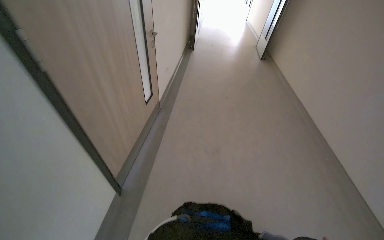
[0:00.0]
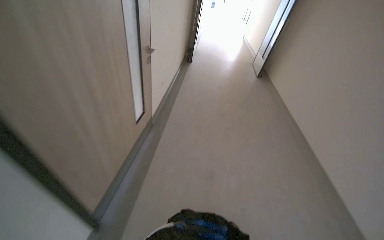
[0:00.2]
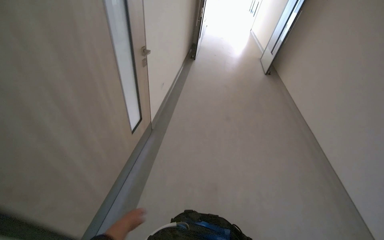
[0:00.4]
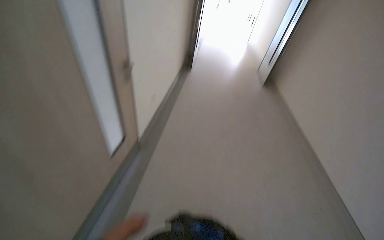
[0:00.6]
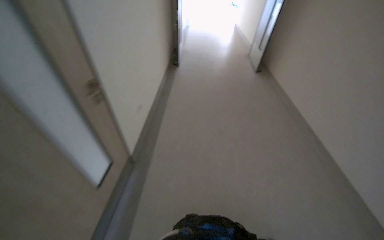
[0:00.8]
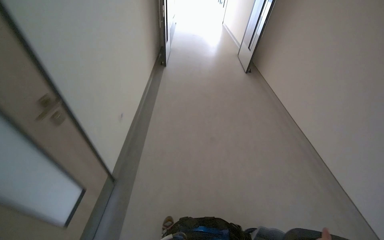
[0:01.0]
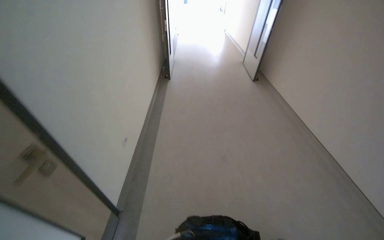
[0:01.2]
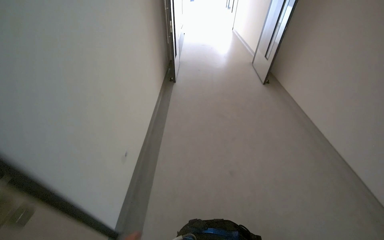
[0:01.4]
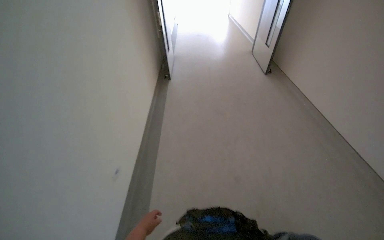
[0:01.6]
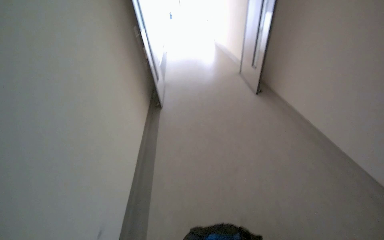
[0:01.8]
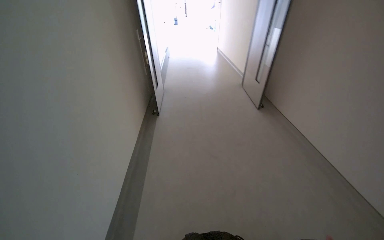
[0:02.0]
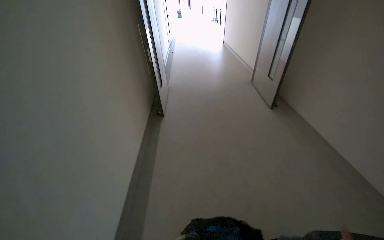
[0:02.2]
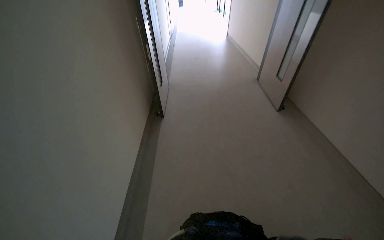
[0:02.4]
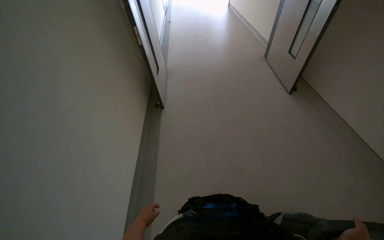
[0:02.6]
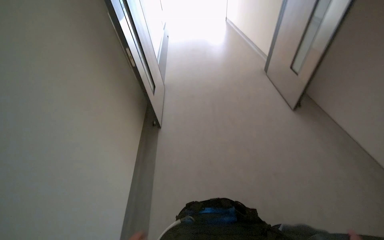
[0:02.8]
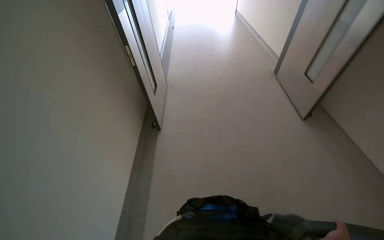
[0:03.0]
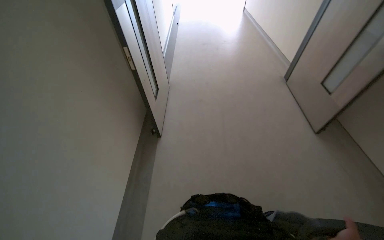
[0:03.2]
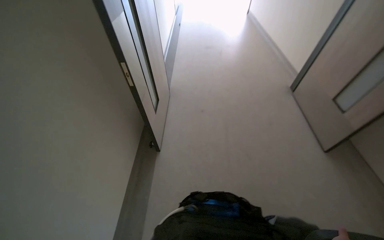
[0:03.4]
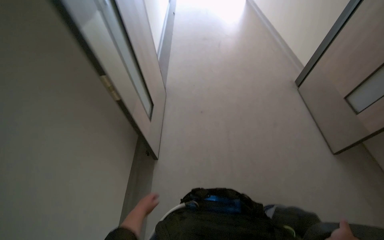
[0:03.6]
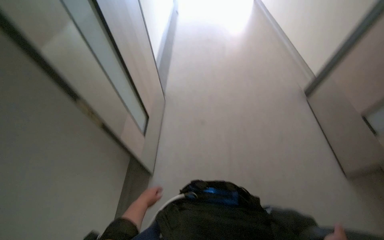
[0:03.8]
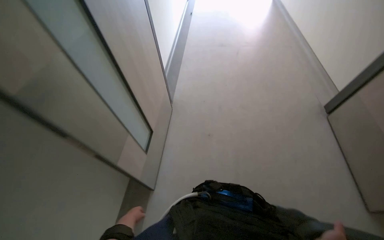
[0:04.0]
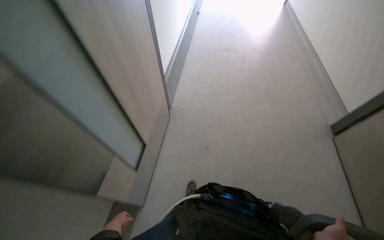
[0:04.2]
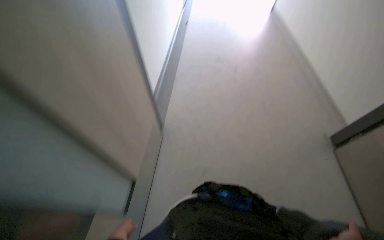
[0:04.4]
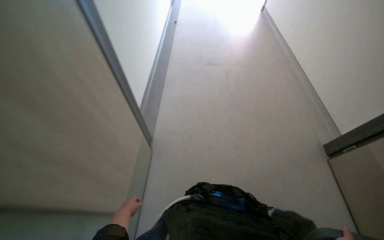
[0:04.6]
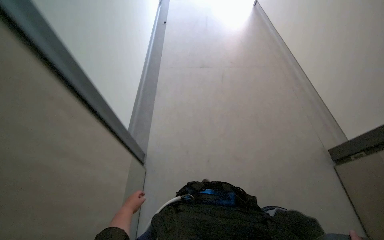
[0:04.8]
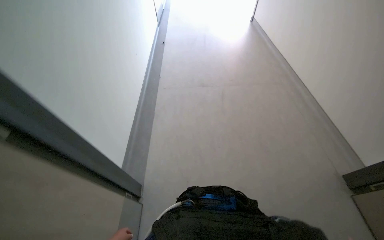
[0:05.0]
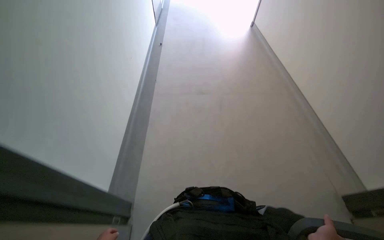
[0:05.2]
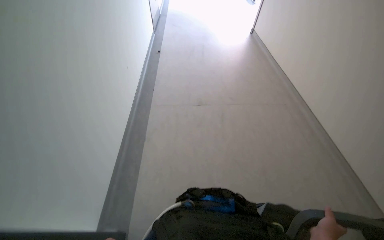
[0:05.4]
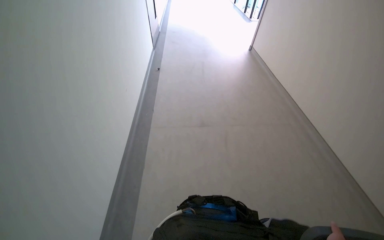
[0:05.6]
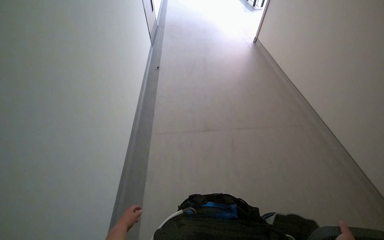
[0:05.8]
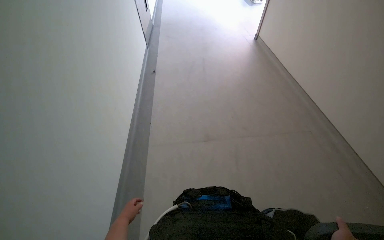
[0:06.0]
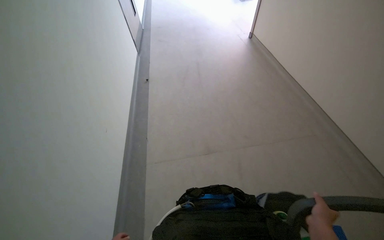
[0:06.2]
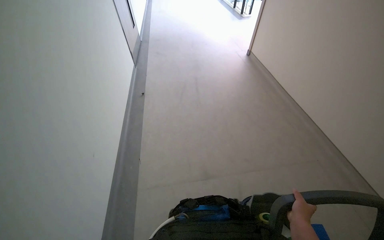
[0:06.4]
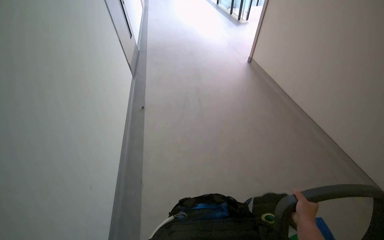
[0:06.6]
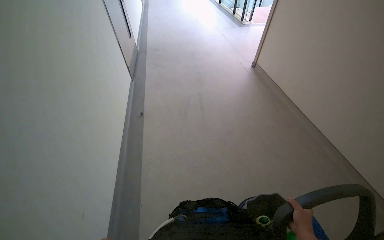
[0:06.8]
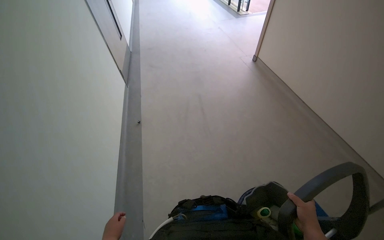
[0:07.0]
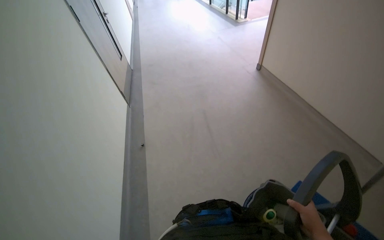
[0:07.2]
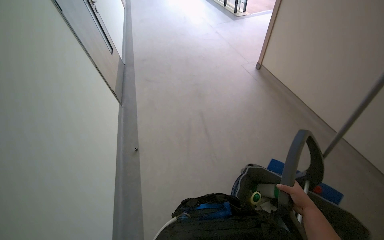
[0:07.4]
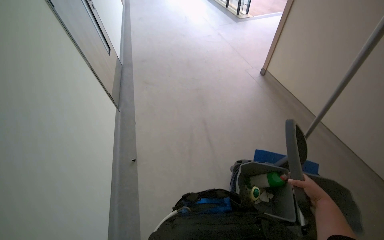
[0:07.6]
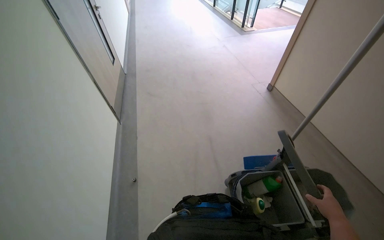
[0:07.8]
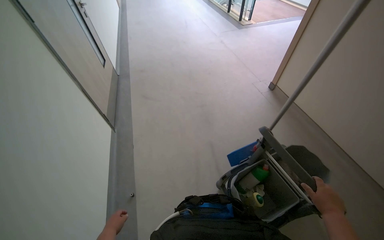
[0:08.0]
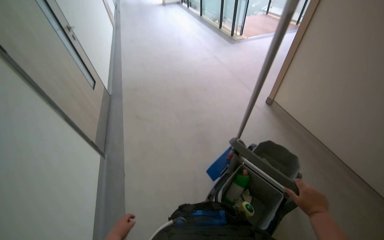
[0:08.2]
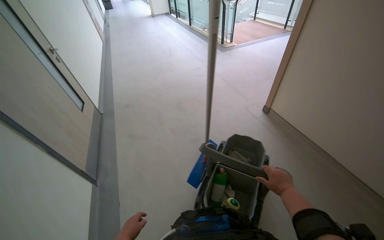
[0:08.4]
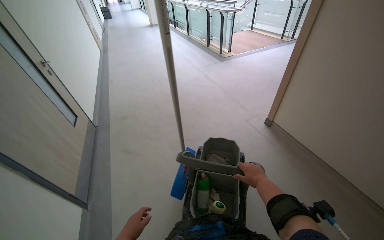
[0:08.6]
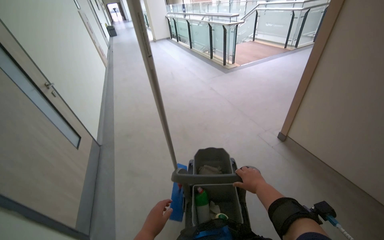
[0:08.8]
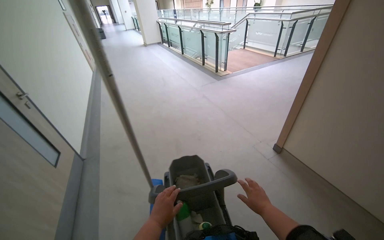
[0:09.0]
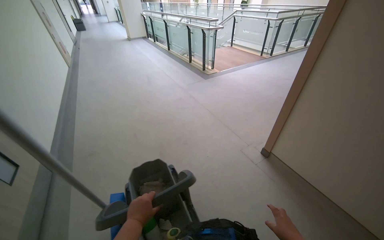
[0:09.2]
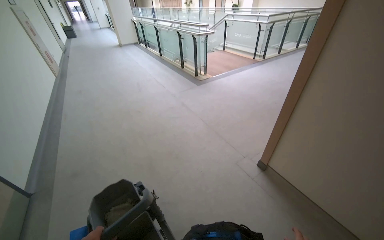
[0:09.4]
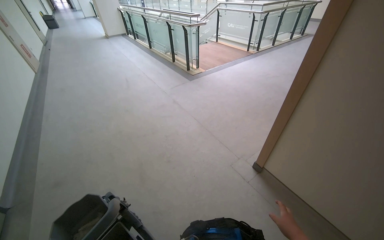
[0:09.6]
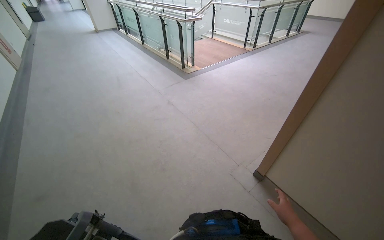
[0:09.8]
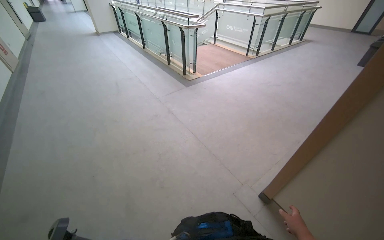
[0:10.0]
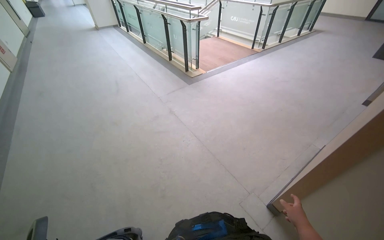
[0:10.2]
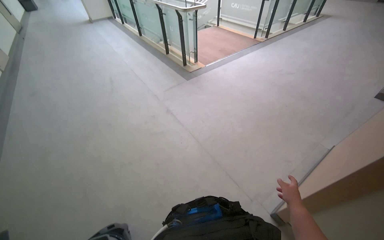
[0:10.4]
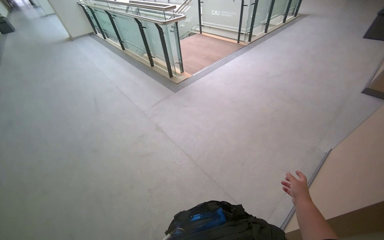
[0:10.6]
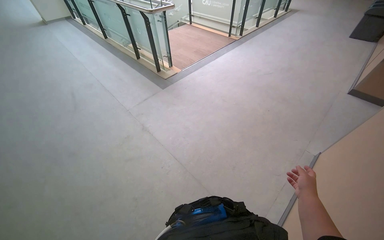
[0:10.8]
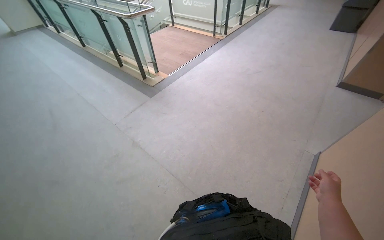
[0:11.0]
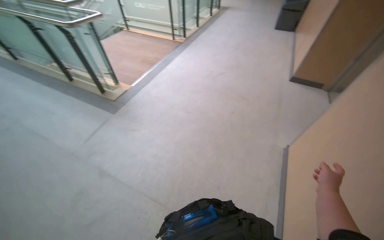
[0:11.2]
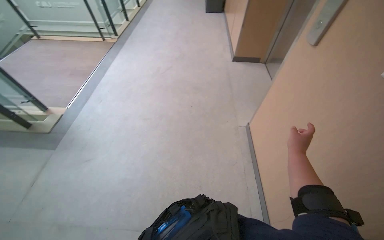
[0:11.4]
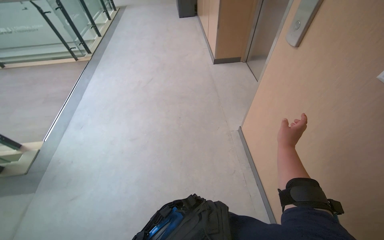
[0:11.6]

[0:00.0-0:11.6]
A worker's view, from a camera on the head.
Job: preparing cleaning supplies.
The whole recording: Pushing cleaning cart. The worker pushes a cleaning cart with a mop down a hallway.
0:00.0 to 0:01.4: The camera travels about 1.5 m.
0:01.4 to 0:02.8: The camera is carried about 1.5 m.
0:02.8 to 0:04.4: The camera is carried about 1 m.
0:04.4 to 0:05.8: The wearer looks roughly 20 degrees further upward.
0:07.2 to 0:08.8: The wearer looks about 15 degrees further upward. The right hand heads up the picture, covering roughly 60 cm.
0:10.2 to 0:11.6: The camera is carried approximately 80 cm. The wearer looks some 60 degrees further to the right.

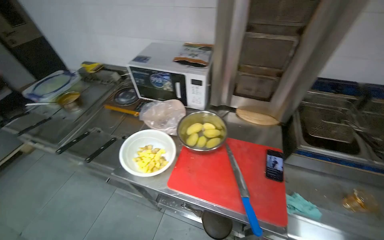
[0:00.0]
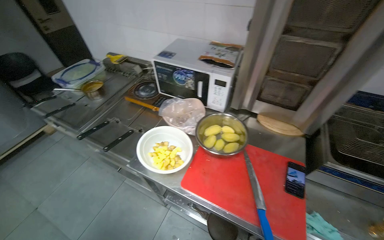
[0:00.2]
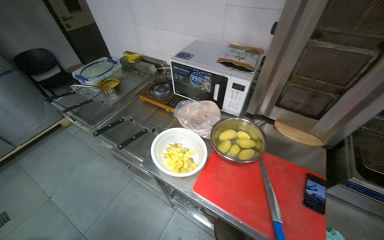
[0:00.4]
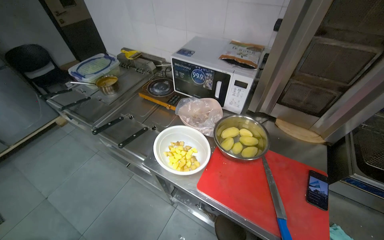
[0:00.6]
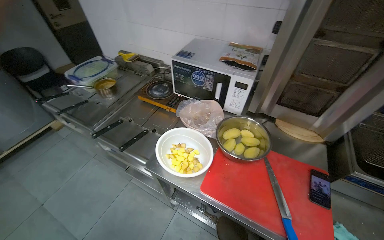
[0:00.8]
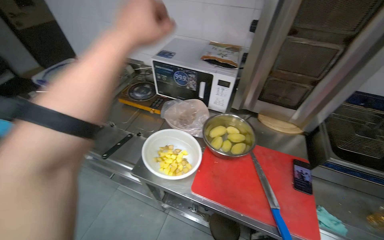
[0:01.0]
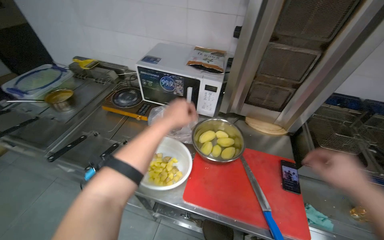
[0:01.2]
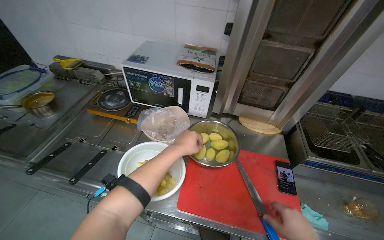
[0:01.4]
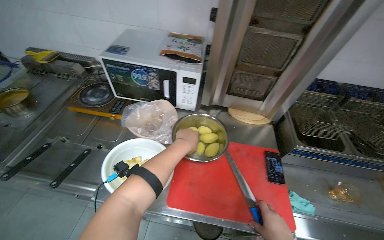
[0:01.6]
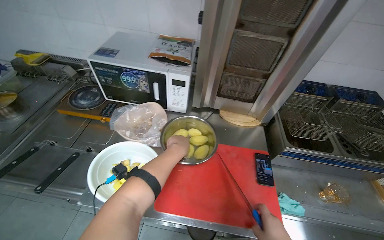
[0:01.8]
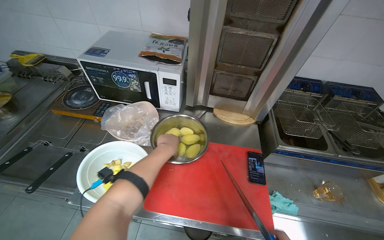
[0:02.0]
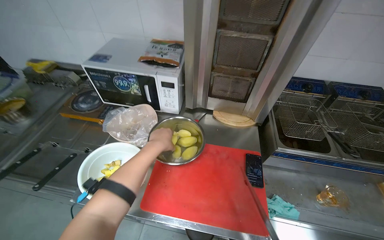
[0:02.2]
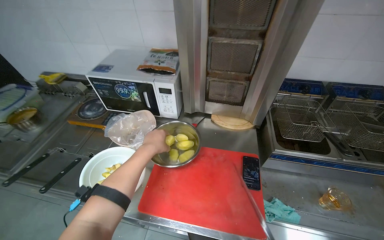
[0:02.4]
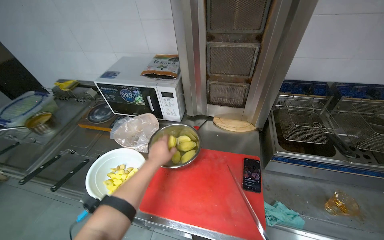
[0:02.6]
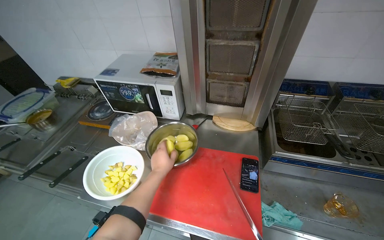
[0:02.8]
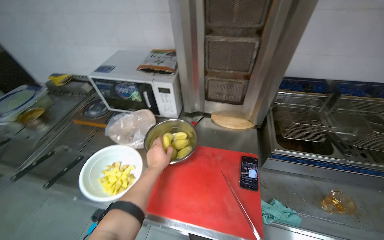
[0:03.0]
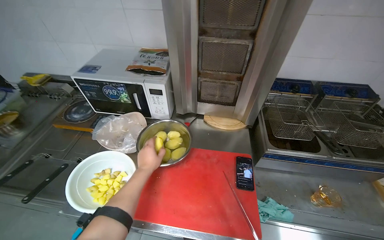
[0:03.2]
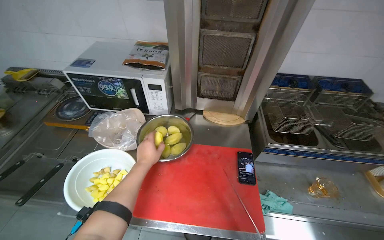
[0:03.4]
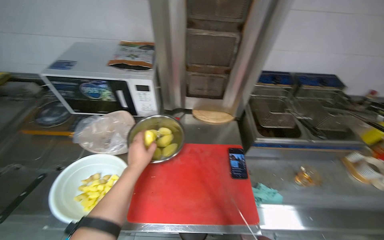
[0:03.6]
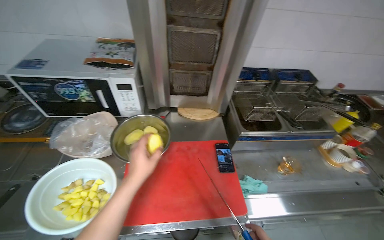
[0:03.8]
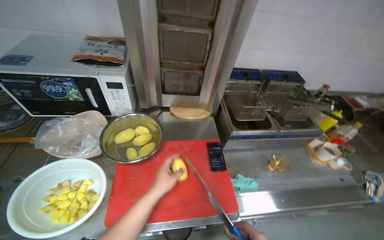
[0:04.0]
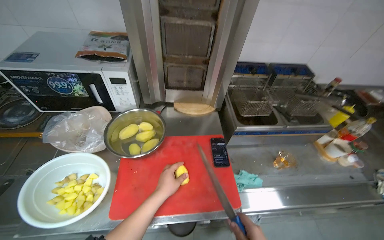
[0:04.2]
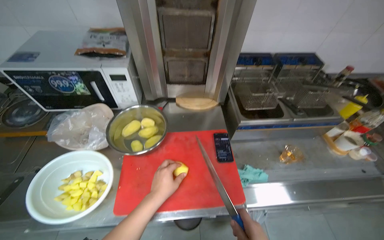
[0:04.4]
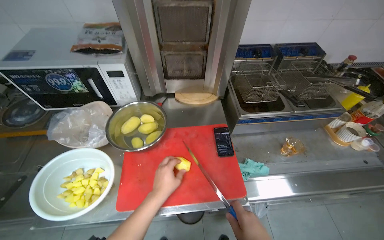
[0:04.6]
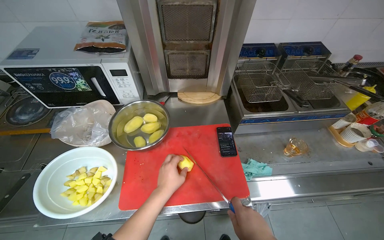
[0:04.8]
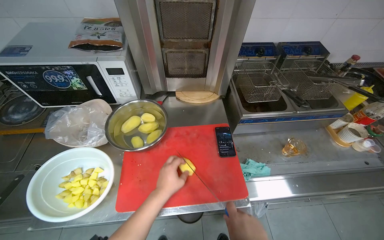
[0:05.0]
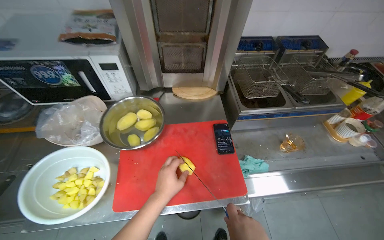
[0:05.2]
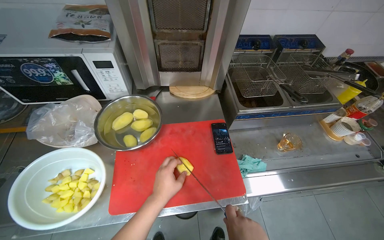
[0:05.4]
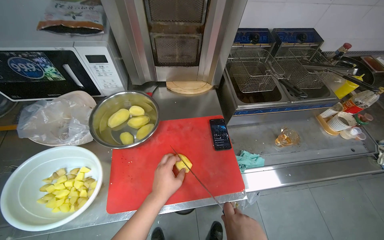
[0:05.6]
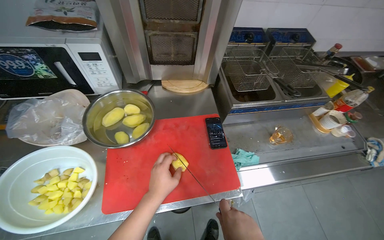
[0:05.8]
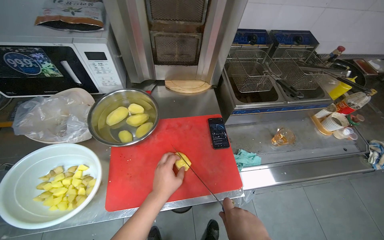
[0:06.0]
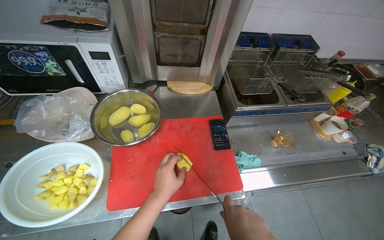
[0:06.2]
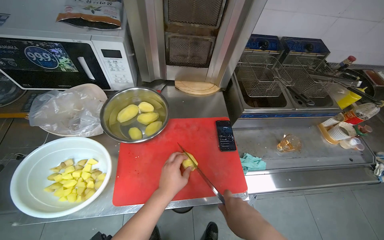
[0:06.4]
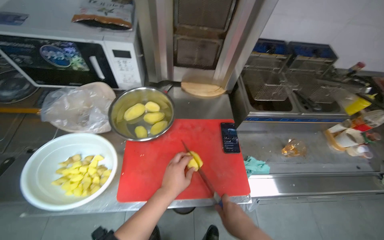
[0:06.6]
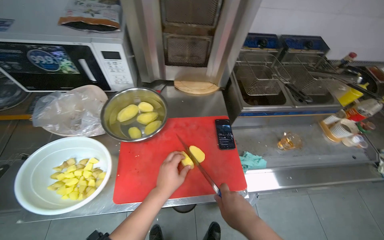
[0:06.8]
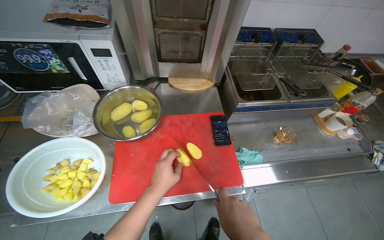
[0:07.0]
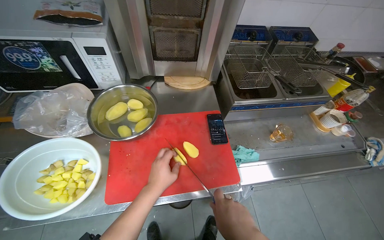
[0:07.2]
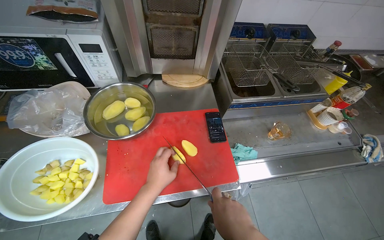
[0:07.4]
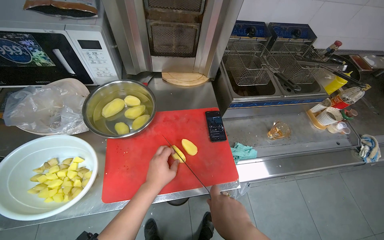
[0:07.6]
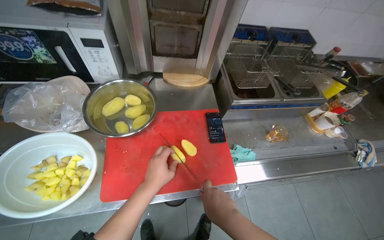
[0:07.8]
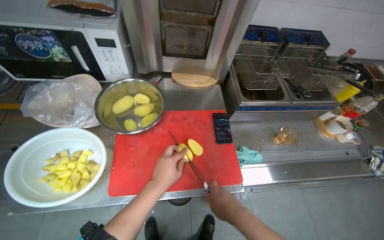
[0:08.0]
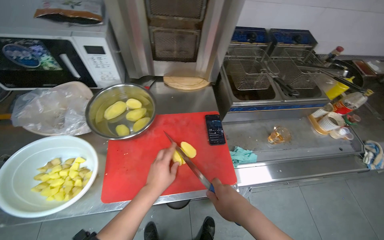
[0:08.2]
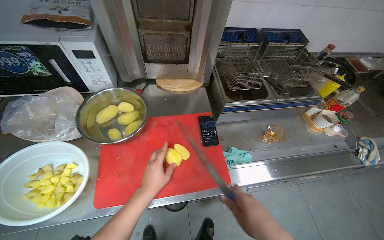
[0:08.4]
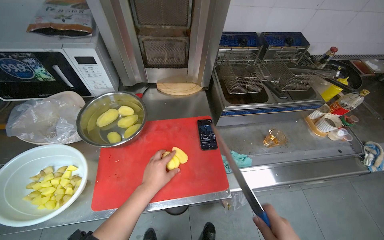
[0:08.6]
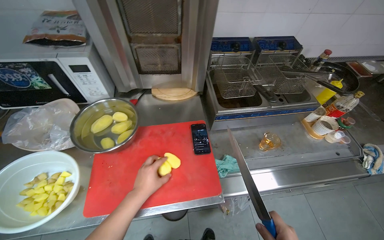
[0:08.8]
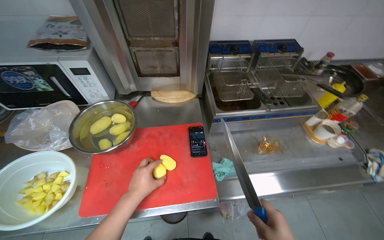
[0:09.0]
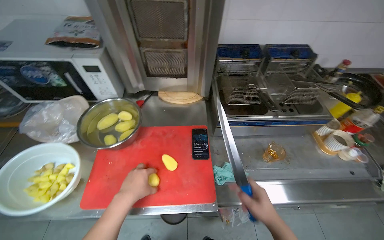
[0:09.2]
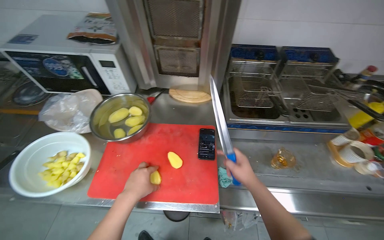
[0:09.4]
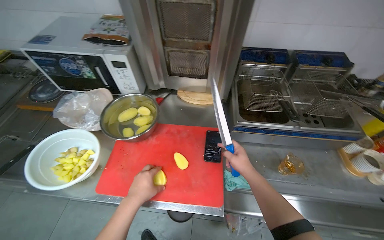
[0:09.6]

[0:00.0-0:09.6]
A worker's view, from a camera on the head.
Job: preparing food.
The whole recording: Slicing potatoes for preparation. The worker picks up potatoes from a bowl and slices them into pieces on a red cutting board.
0:03.2 to 0:04.8: The left hand moves down the picture and to the right, about 15 cm.
